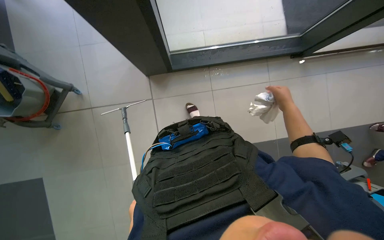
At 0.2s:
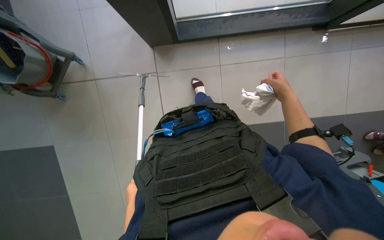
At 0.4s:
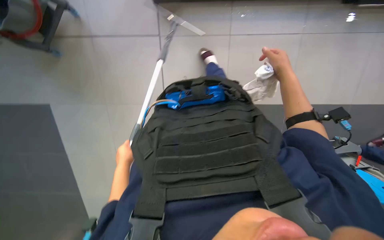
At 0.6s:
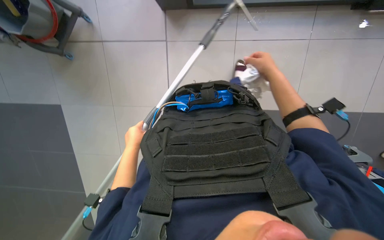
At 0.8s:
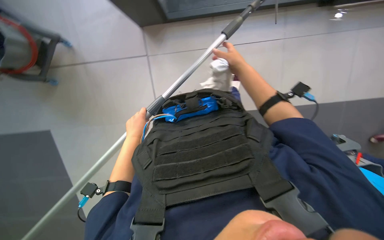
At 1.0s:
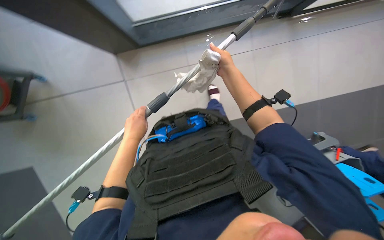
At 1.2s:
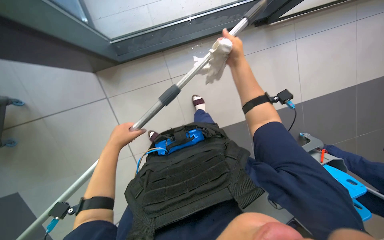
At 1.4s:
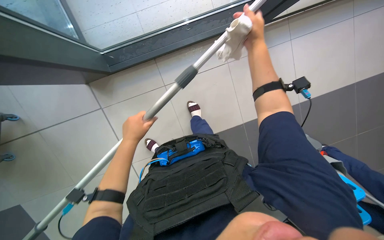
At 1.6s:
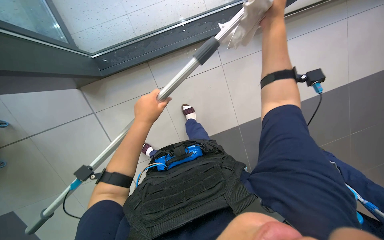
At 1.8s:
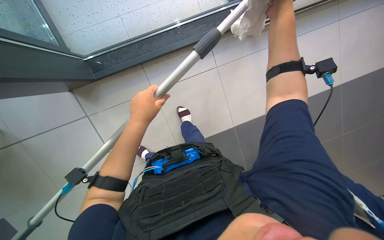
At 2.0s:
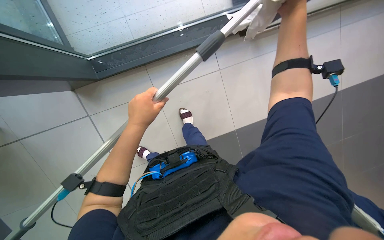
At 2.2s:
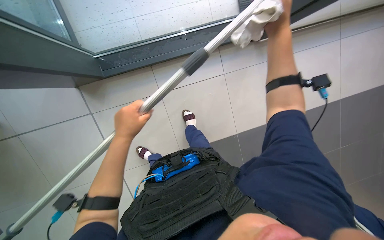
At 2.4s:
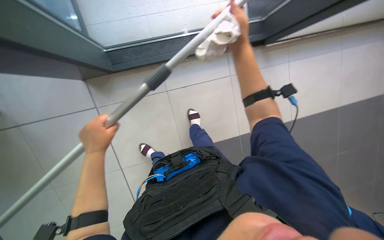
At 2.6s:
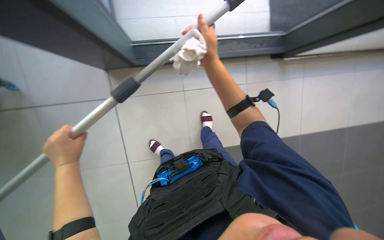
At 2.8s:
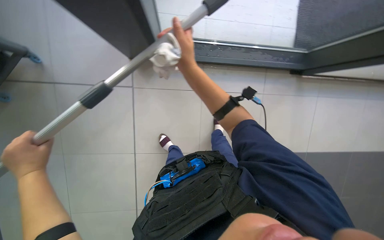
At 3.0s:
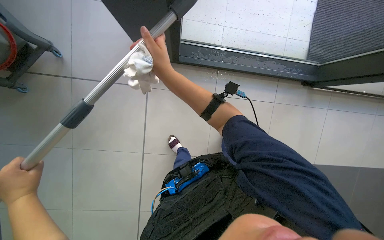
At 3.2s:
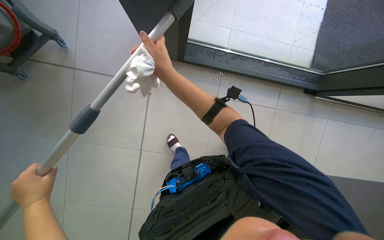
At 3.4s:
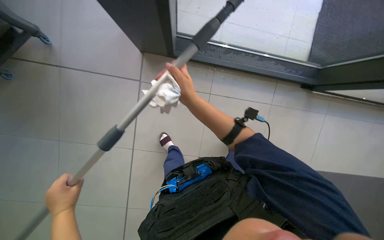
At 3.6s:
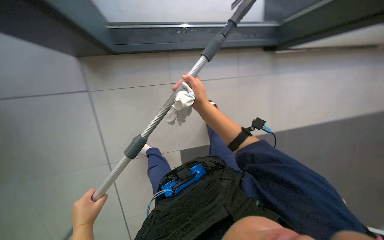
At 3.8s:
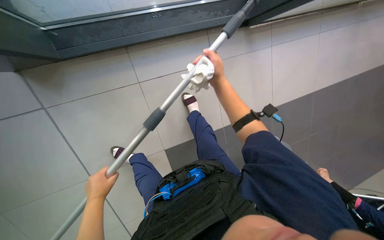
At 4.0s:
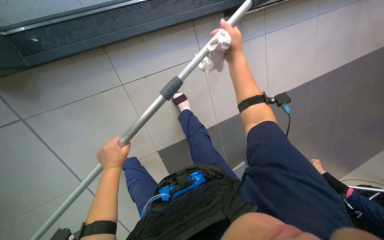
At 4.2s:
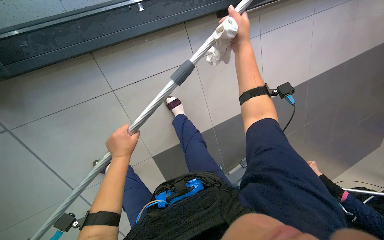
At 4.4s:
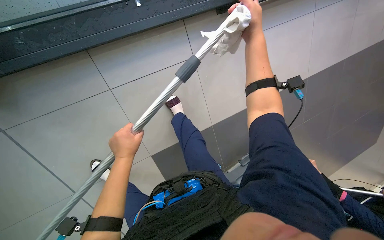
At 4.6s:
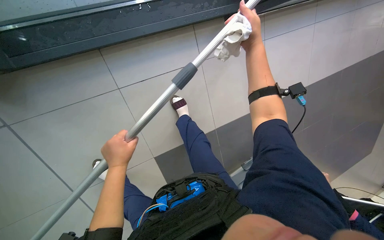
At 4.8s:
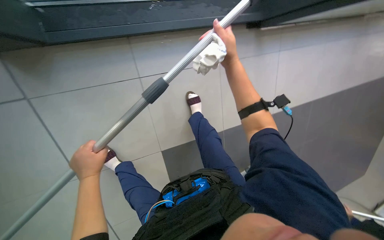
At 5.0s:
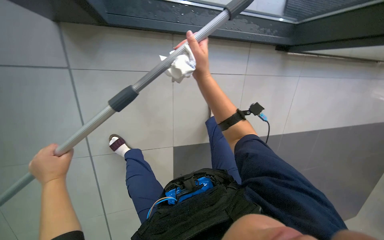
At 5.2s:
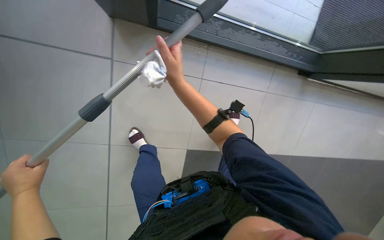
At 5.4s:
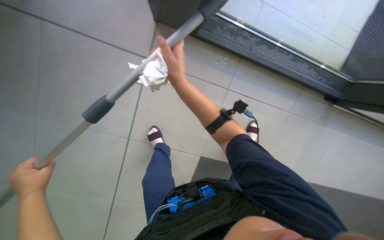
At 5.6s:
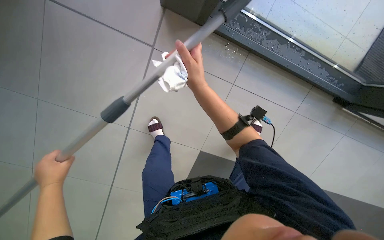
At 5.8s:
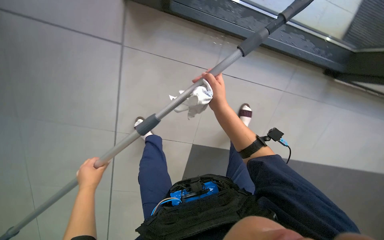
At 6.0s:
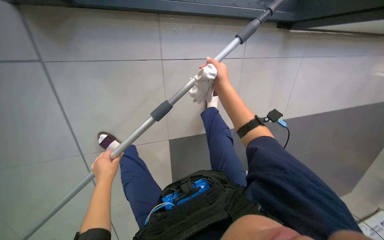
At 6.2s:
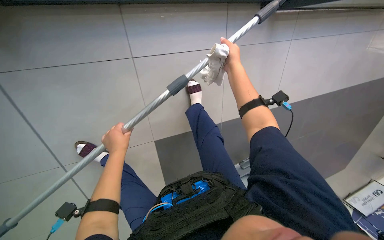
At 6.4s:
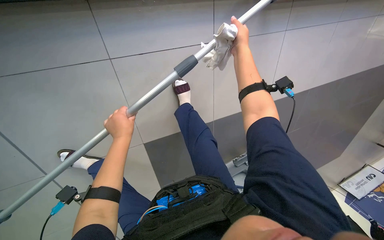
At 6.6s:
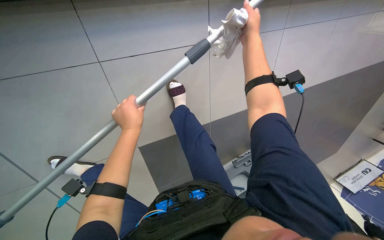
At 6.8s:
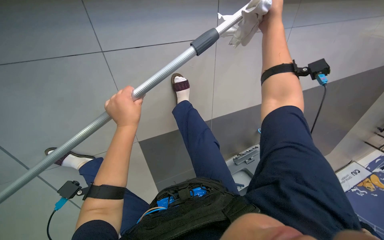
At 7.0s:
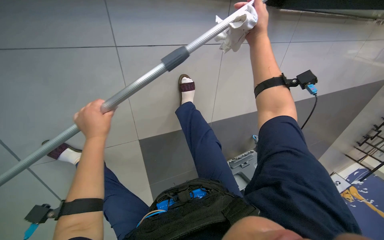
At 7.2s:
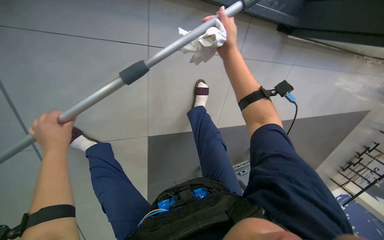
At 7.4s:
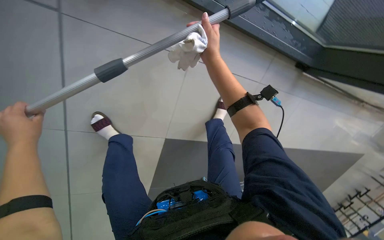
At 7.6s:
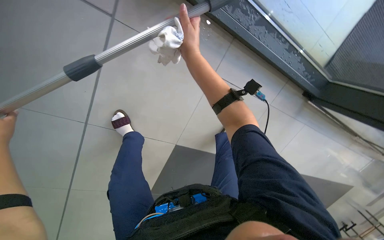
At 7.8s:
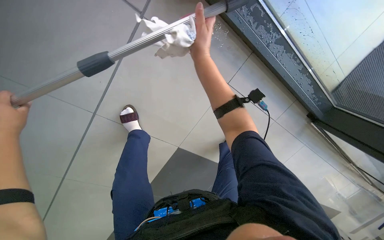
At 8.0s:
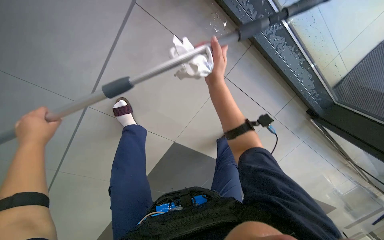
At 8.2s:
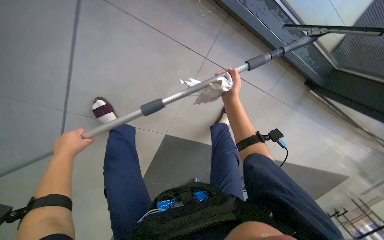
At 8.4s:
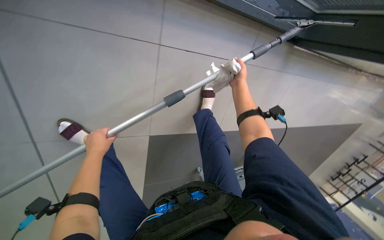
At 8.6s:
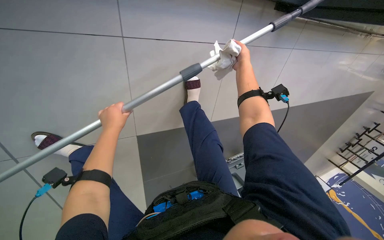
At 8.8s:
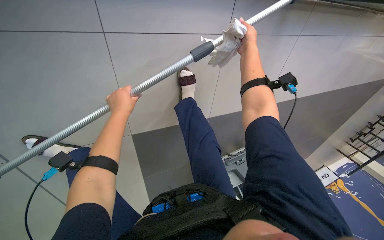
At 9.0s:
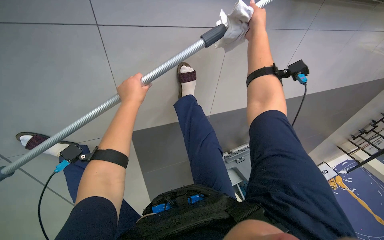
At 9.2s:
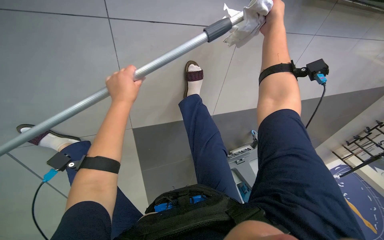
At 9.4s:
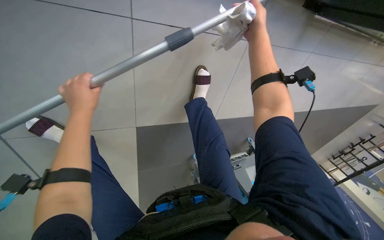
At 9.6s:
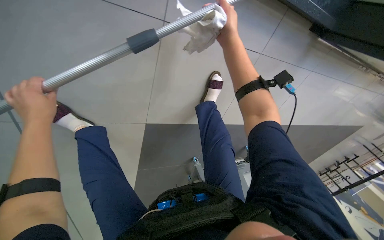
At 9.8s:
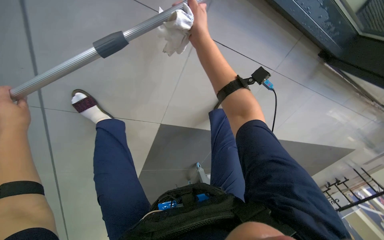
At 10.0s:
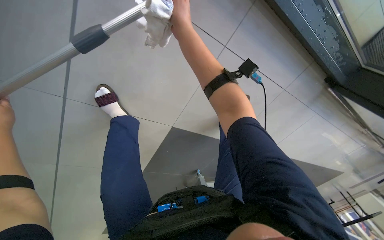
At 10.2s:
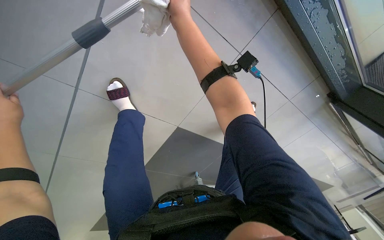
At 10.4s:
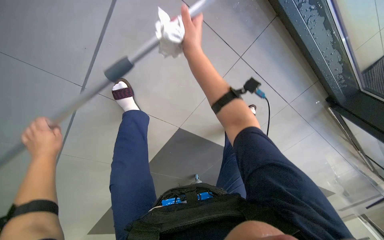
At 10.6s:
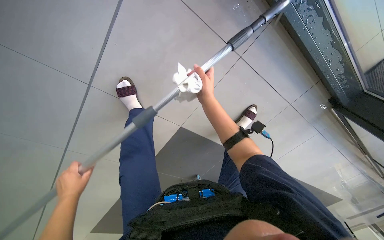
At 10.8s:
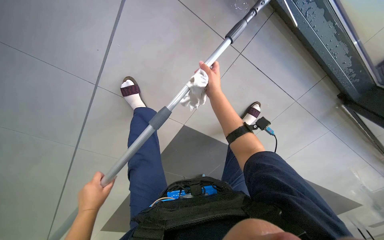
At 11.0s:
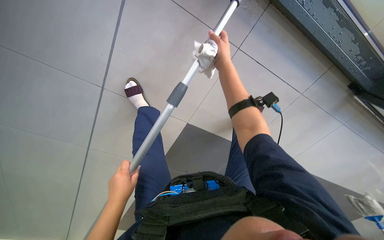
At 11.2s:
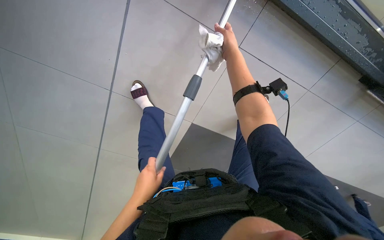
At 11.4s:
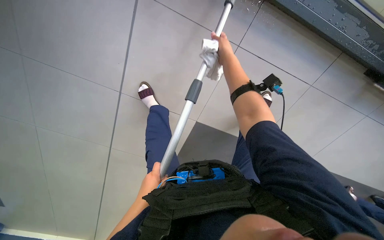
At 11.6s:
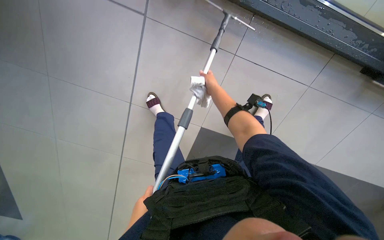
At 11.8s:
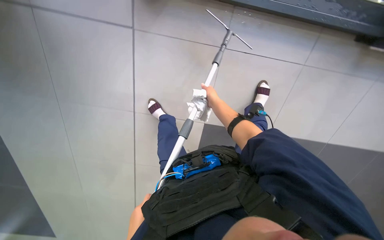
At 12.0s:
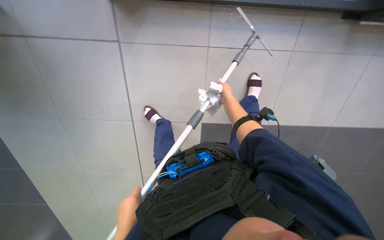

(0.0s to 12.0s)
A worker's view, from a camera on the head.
Job: cleaning windows.
The whole recording: Cleaning glass panels. The worker cleans the glass panels with a long pole tool and then wipes them with a cloth.
0.0s - 1.6s: The right hand moves up the picture and nearer to the camera, about 15 cm.
1.6s - 3.0s: Both hands travel together to the left and down the picture, approximately 35 cm.
3.0s - 4.4s: The right hand shifts about 35 cm to the right and up the picture. Meanwhile the left hand moves to the right, up the picture and farther from the camera, approximately 35 cm.
4.4s - 6.0s: The head rotates about 30 degrees to the left.
6.0s - 7.6s: The right hand moves to the left, approximately 25 cm.
9.0s - 10.4s: The camera travels to the left, roughly 60 cm. The camera is aimed about 15 degrees further to the right. The camera pitches upward, by about 15 degrees. The scene rotates clockwise by roughly 30 degrees.
10.4s - 12.0s: The view swings approximately 20 degrees to the left. The right hand travels to the right and down the picture by roughly 30 cm.

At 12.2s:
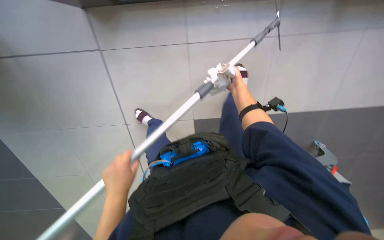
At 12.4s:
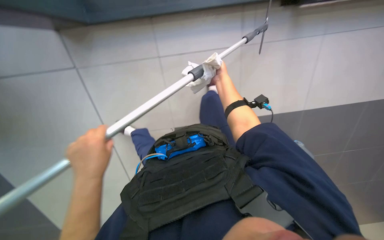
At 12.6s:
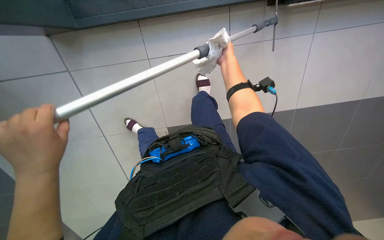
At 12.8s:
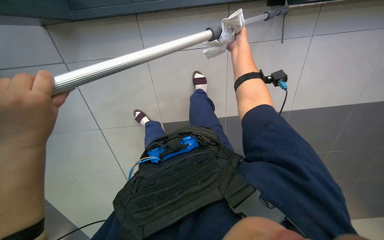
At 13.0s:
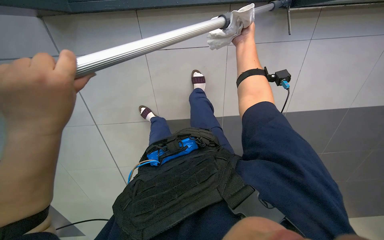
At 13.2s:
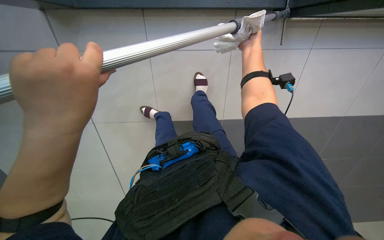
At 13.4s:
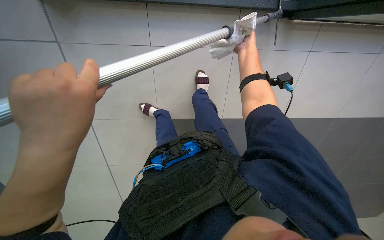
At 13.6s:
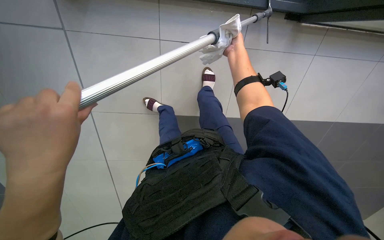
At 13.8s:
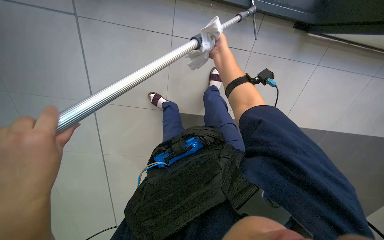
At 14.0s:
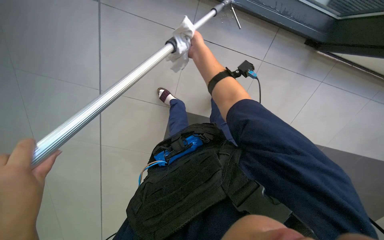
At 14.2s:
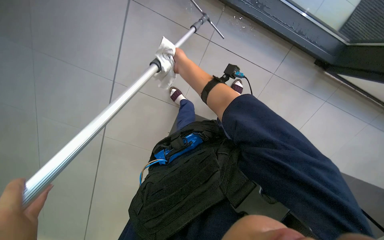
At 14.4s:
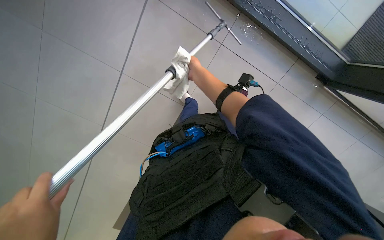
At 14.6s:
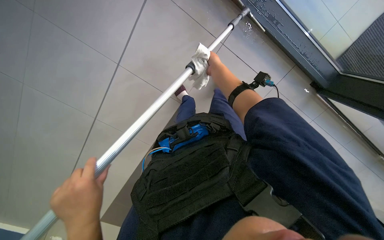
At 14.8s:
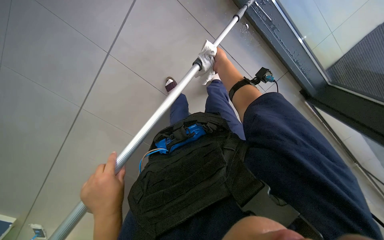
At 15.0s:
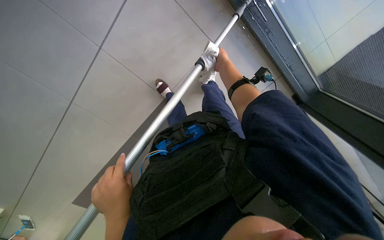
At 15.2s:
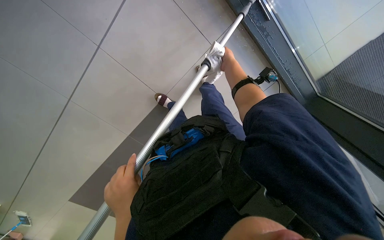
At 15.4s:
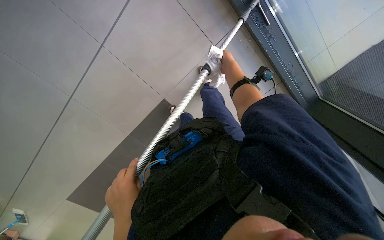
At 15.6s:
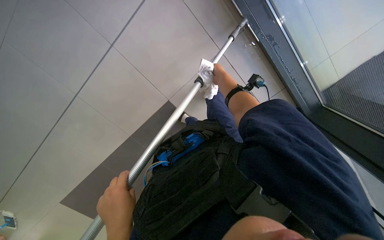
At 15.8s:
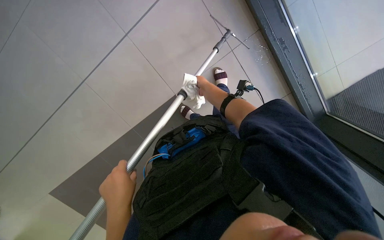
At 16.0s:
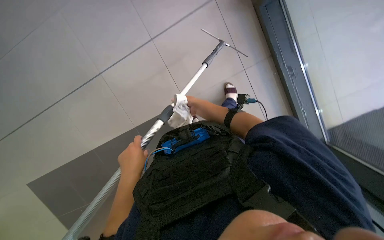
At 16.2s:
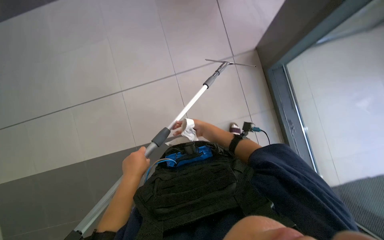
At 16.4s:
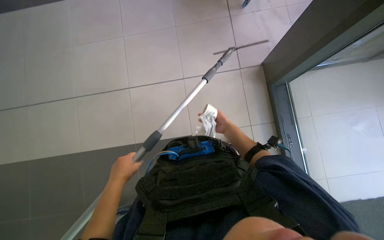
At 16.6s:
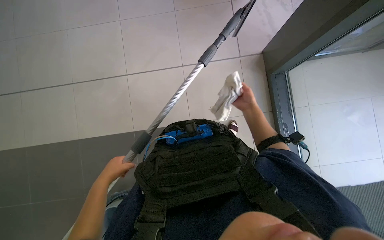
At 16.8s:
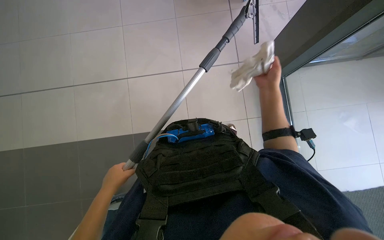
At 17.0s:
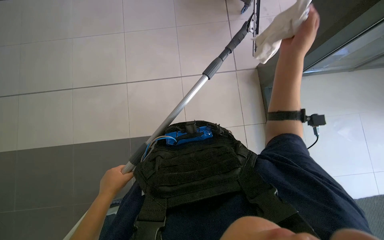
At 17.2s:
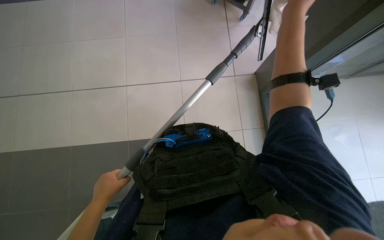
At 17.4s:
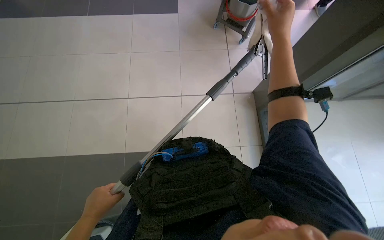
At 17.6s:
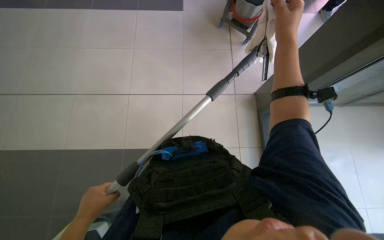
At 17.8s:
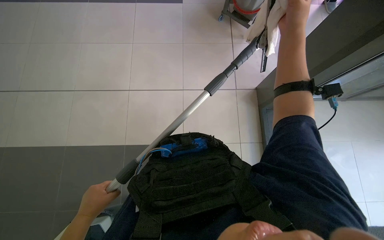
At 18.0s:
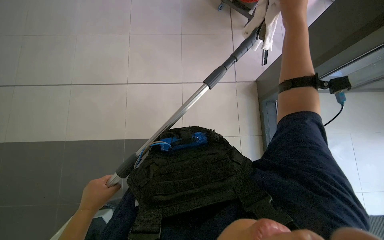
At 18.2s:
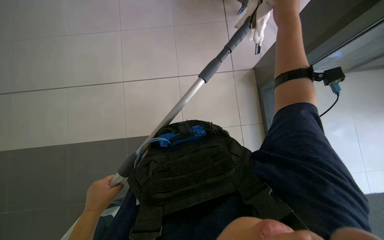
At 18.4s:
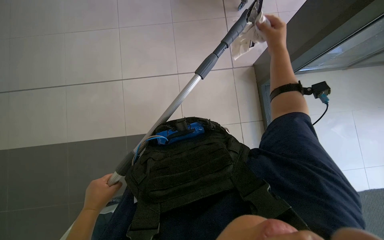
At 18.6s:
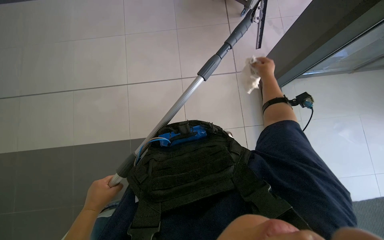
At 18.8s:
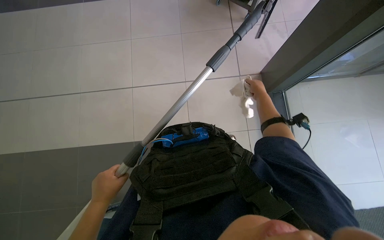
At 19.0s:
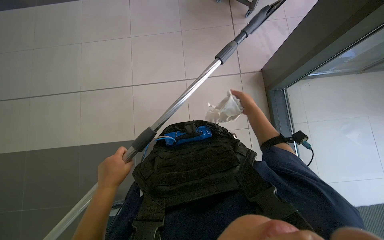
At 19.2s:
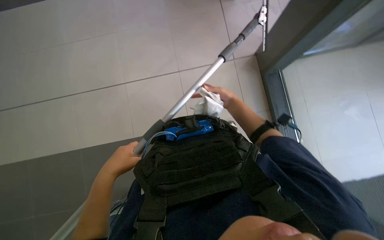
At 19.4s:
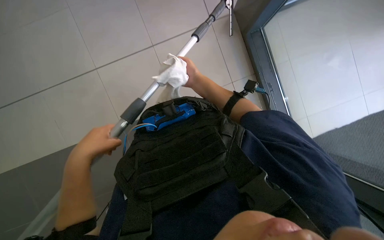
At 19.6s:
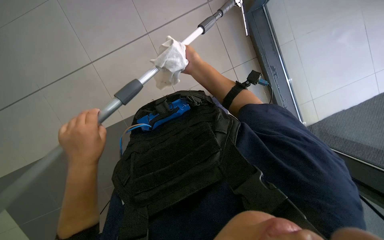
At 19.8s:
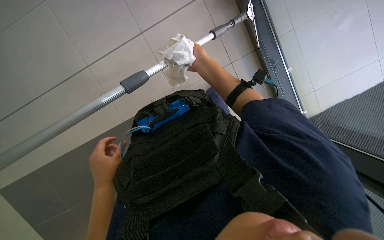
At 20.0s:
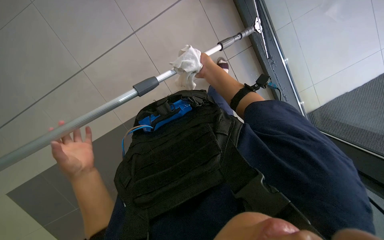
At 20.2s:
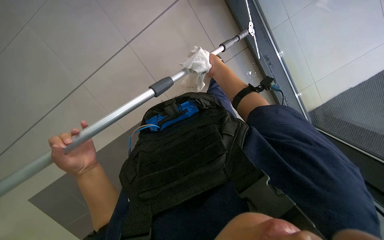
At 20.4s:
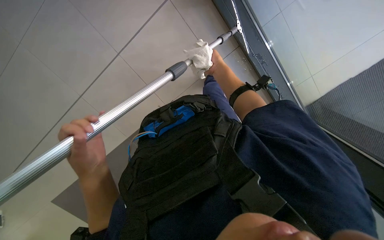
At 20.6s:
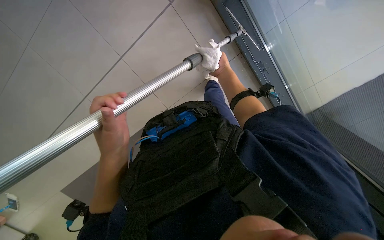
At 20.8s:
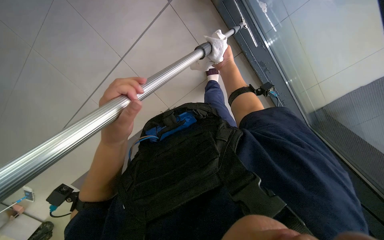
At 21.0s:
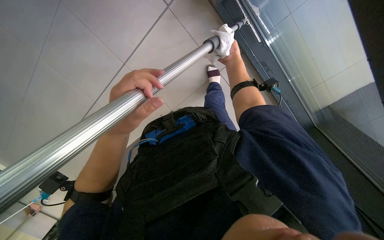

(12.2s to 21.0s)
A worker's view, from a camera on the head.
Job: cleaning windows.
The whole recording: Cleaning glass panels. The worker cleans the glass panels with a long pole tool and then wipes them with a cloth.
12.2s - 13.6s: The right hand moves up the picture, approximately 15 cm. The left hand heads up the picture and nearer to the camera, covering some 20 cm.
13.6s - 15.2s: The right hand travels to the left and back again, roughly 15 cm each way.
15.2s - 16.6s: The right hand goes approximately 15 cm down the picture and to the right. Meanwhile the left hand shifts some 10 cm farther from the camera.
16.6s - 18.0s: The right hand shifts about 35 cm nearer to the camera and up the picture.
18.0s - 19.6s: The right hand moves farther from the camera, down the picture and to the left, some 30 cm, while the left hand shifts some 15 cm up the picture.
19.6s - 21.0s: The left hand shifts roughly 10 cm to the right.
